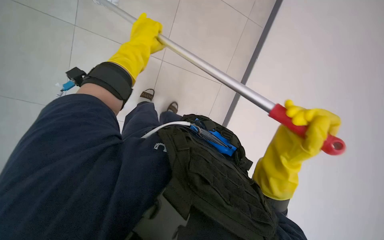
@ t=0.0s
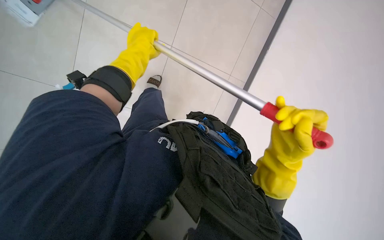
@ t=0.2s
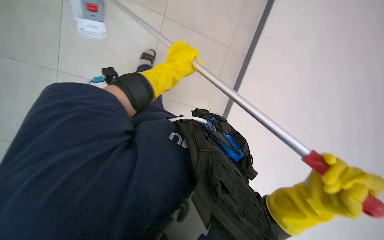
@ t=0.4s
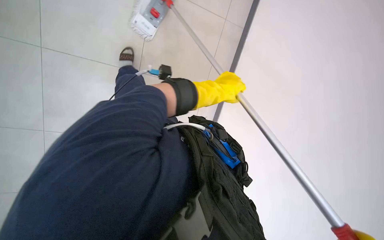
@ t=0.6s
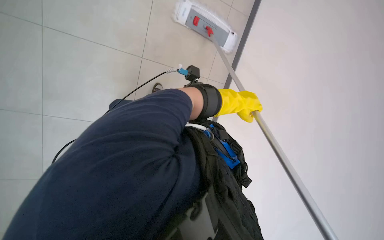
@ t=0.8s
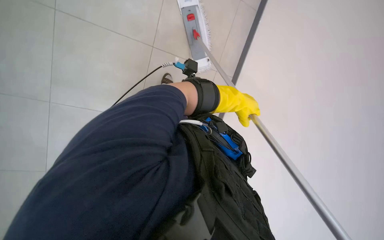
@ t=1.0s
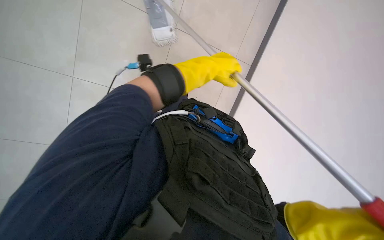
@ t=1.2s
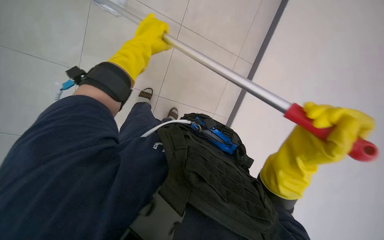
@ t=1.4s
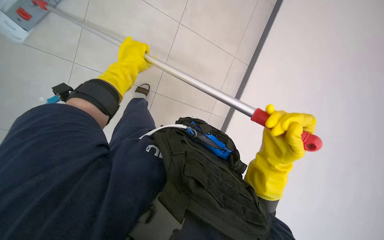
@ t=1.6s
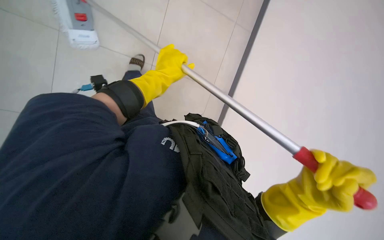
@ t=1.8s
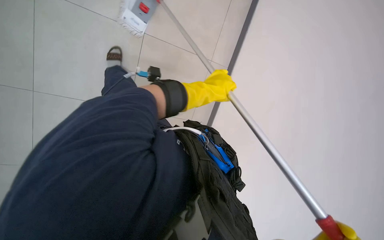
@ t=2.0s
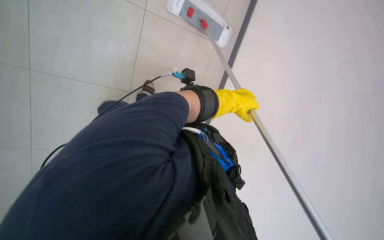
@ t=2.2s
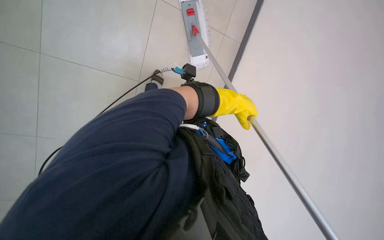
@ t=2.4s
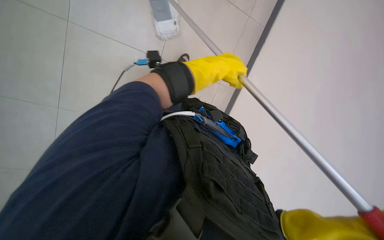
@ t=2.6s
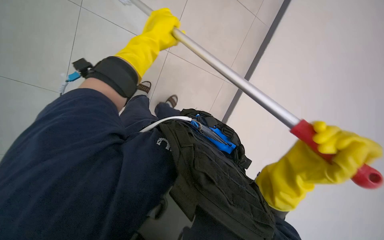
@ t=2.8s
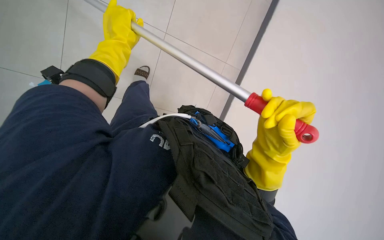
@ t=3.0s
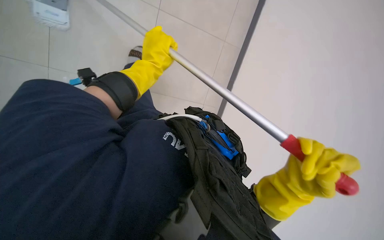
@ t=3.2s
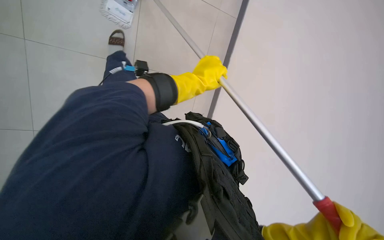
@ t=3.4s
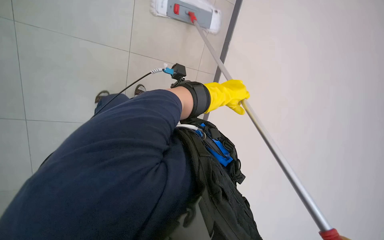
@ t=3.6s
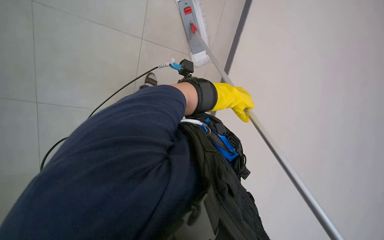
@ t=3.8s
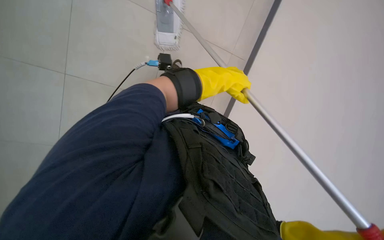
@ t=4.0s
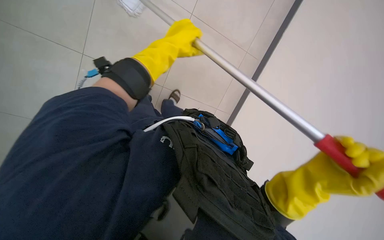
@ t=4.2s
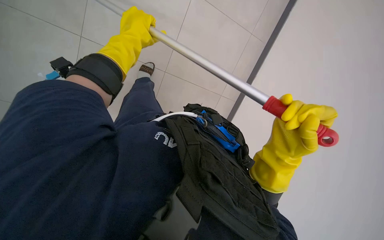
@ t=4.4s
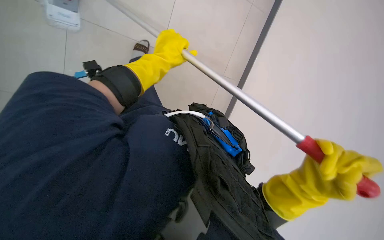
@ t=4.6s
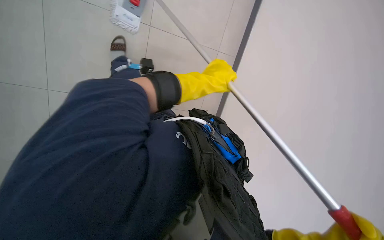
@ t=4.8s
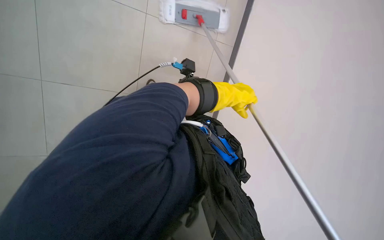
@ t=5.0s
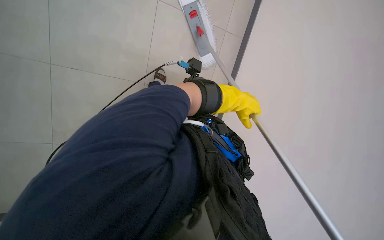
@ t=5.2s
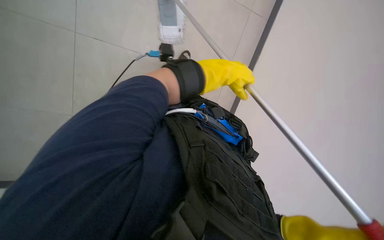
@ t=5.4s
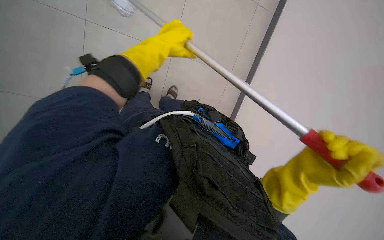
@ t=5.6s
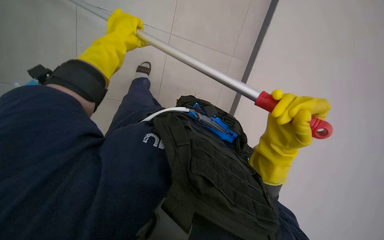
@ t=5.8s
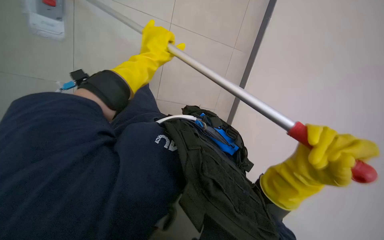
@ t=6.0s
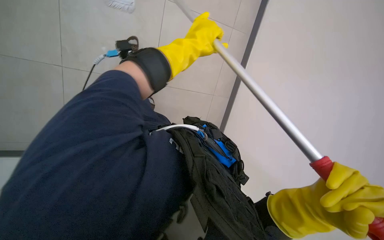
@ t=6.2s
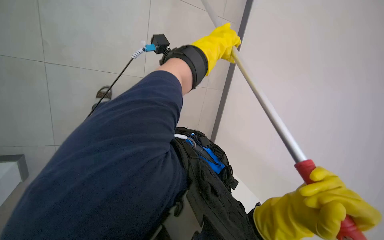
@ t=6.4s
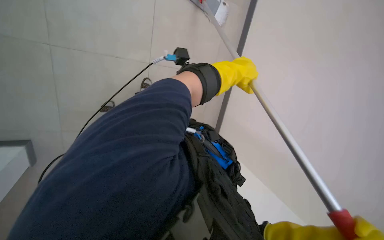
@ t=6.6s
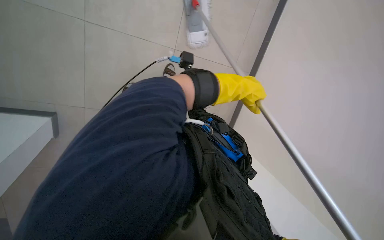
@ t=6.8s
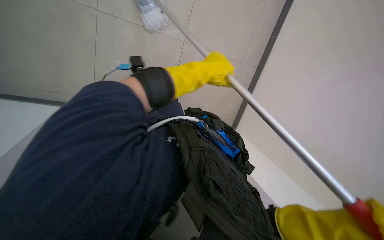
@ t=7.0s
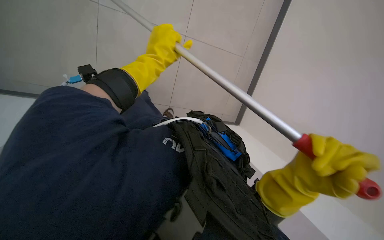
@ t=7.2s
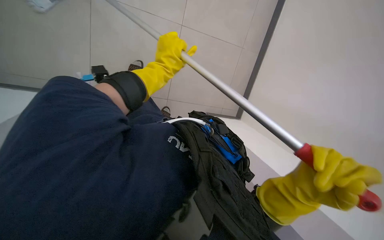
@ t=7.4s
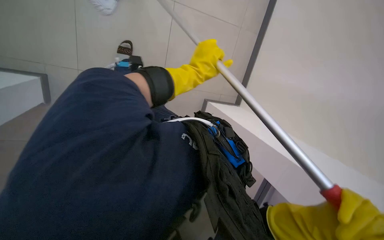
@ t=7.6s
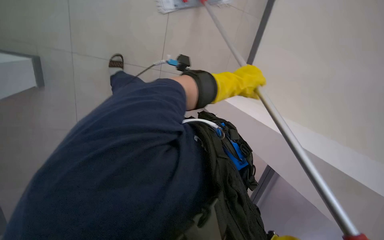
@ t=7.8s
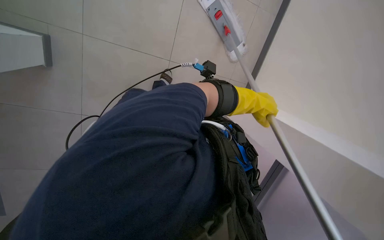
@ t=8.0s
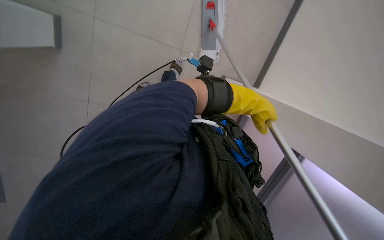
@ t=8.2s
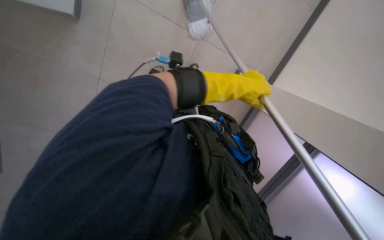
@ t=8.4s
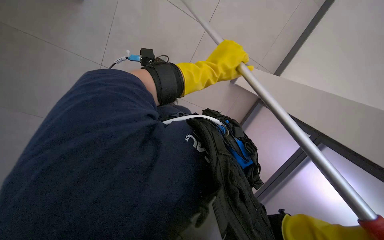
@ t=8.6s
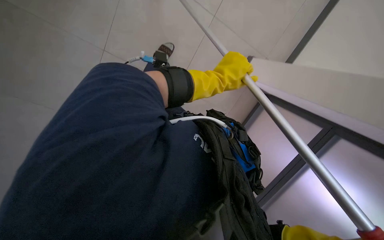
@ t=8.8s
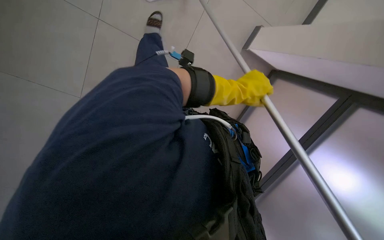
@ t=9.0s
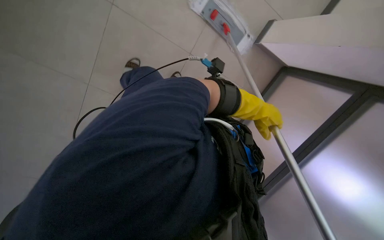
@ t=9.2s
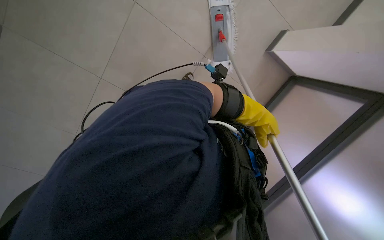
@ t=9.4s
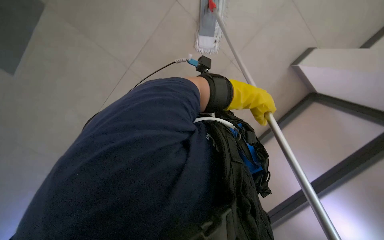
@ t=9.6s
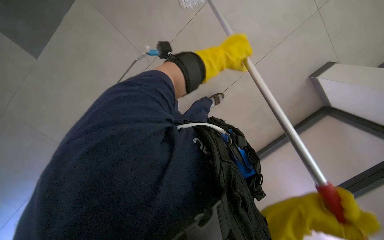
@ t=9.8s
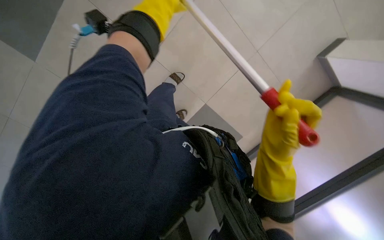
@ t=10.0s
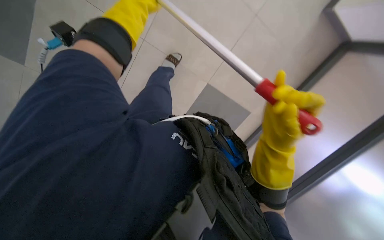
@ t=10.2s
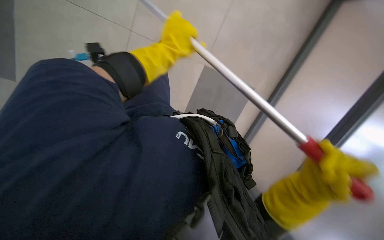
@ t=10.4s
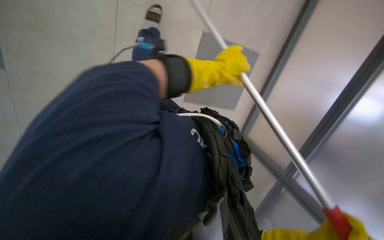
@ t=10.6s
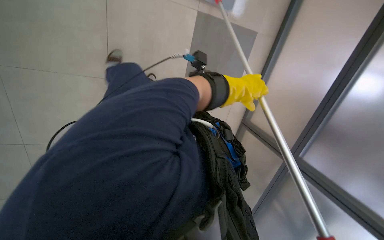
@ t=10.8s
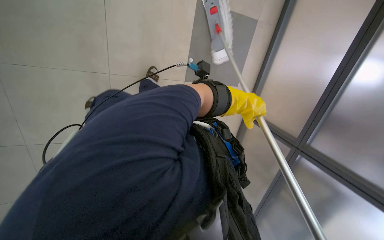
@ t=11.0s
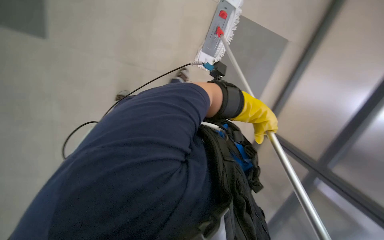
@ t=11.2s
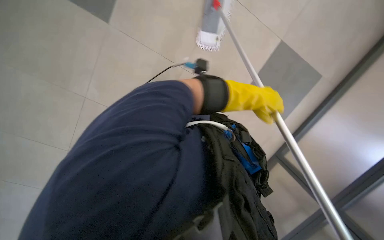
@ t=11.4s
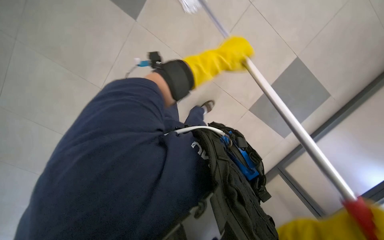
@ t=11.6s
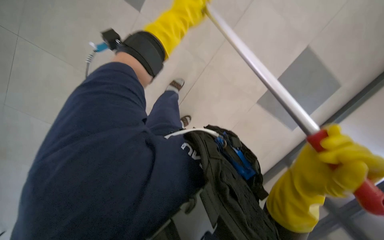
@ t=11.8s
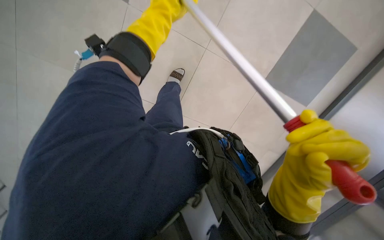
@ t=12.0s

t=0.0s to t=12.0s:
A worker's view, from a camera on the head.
Job: mopping floor.
The whole recording: Mopping cafeteria floor. The worker mops the cafeteria floor with a flat mop.
t=0.0s to t=1.6s: The left hand heads farther from the camera, covering roughly 15 cm, and travels to the right and back again, some 20 cm each way.
t=1.6s to t=3.0s: The left hand goes to the right and returns, approximately 25 cm each way.
t=3.0s to t=4.4s: The left hand moves about 15 cm to the right and comes back.
t=4.4s to t=6.0s: The left hand heads down the picture, covering roughly 10 cm, and moves approximately 20 cm to the right and comes back.
t=6.0s to t=7.6s: The head rotates about 50 degrees to the left. The wearer looks roughly 15 degrees further downward.
t=7.6s to t=9.0s: The scene rotates clockwise by approximately 25 degrees.
t=9.0s to t=10.4s: The left hand moves left and right over about 30 cm, changing direction 2 times.
t=10.4s to t=12.0s: The left hand shifts approximately 10 cm up the picture, and goes to the right and returns, some 25 cm each way.

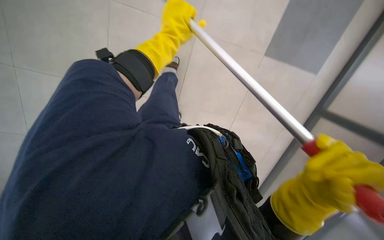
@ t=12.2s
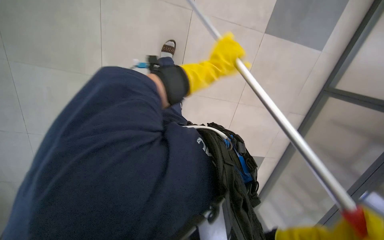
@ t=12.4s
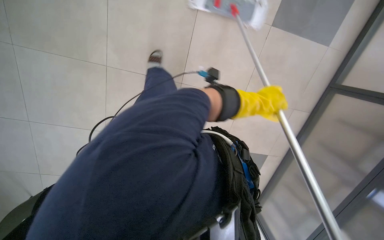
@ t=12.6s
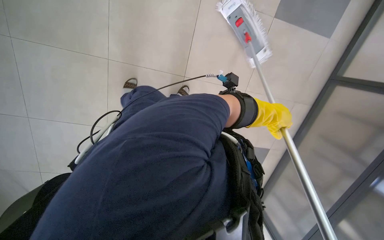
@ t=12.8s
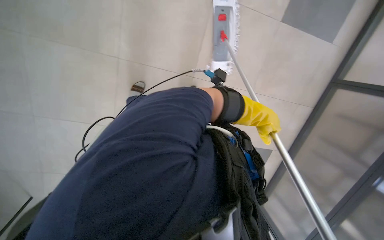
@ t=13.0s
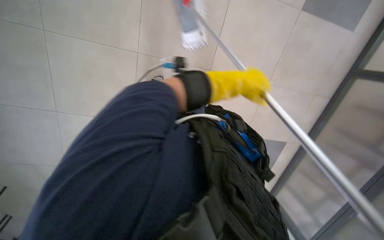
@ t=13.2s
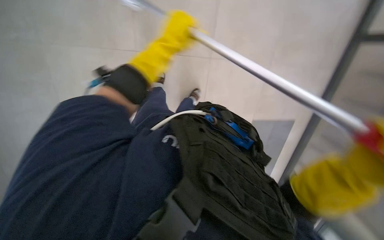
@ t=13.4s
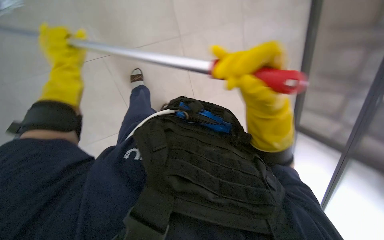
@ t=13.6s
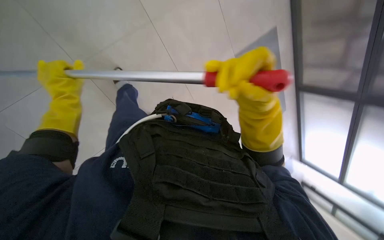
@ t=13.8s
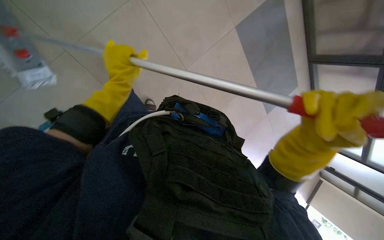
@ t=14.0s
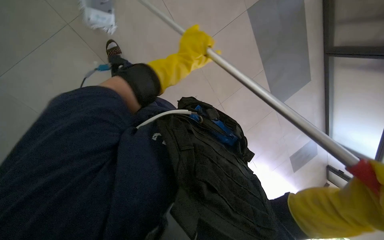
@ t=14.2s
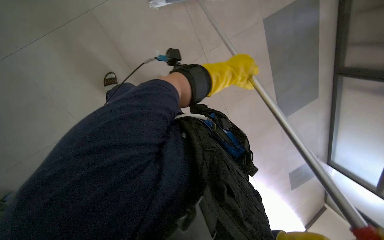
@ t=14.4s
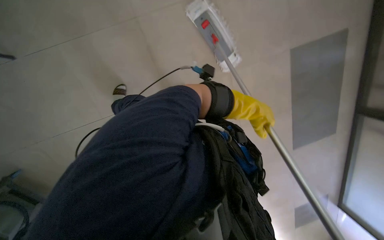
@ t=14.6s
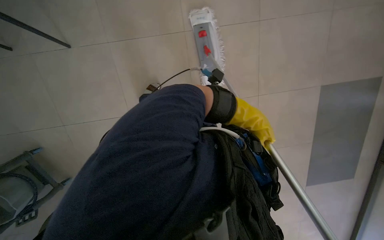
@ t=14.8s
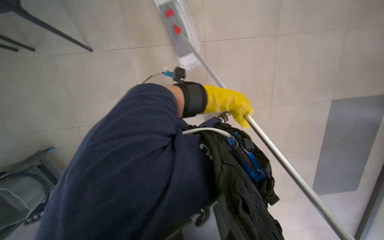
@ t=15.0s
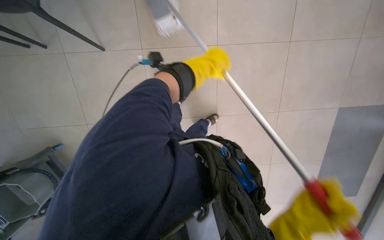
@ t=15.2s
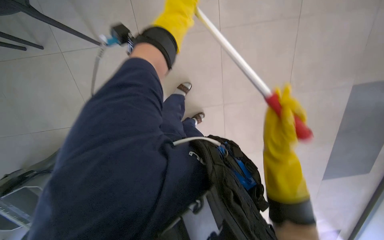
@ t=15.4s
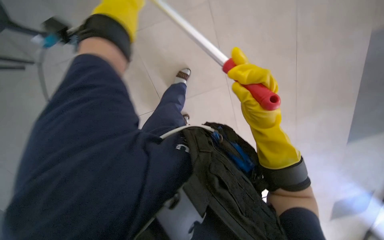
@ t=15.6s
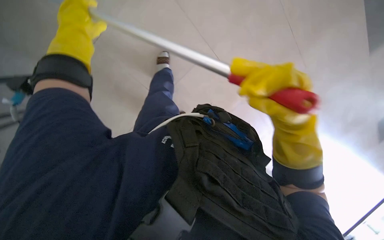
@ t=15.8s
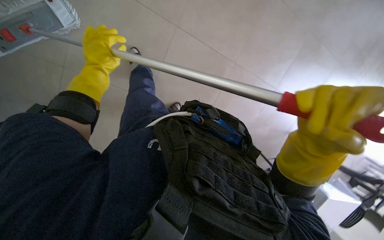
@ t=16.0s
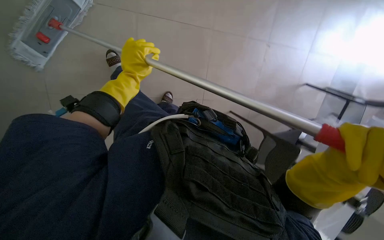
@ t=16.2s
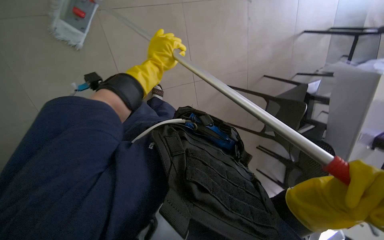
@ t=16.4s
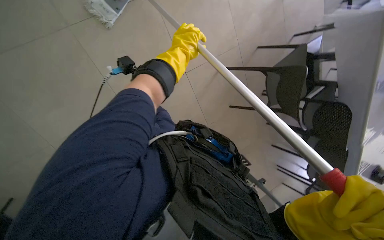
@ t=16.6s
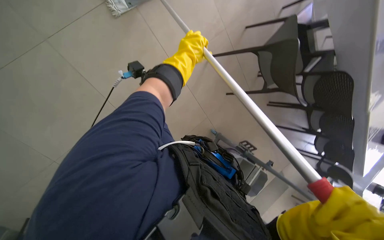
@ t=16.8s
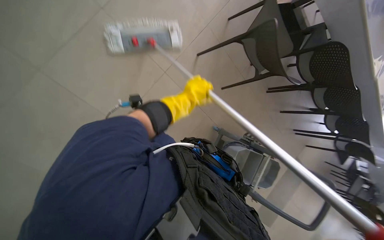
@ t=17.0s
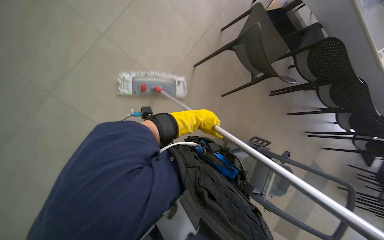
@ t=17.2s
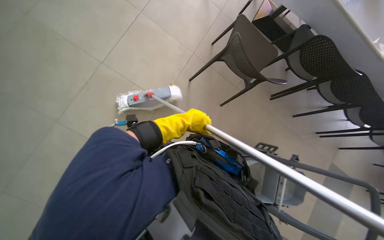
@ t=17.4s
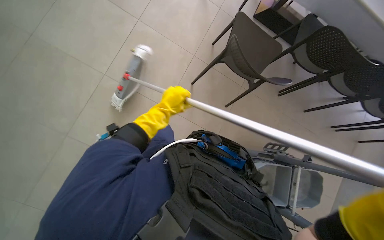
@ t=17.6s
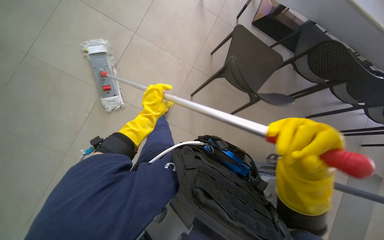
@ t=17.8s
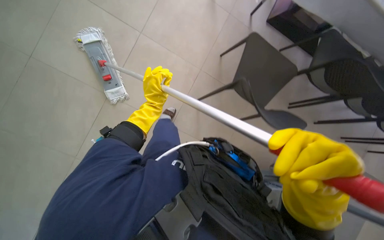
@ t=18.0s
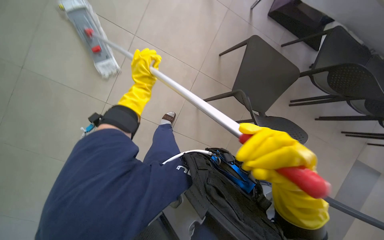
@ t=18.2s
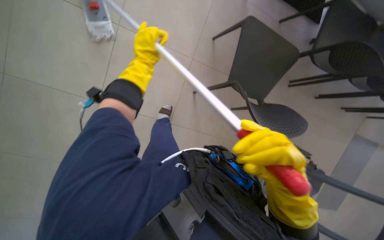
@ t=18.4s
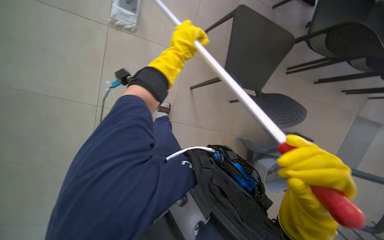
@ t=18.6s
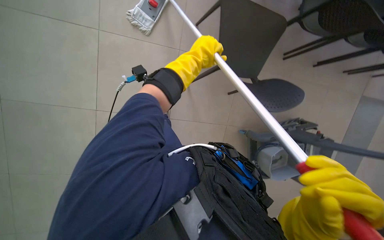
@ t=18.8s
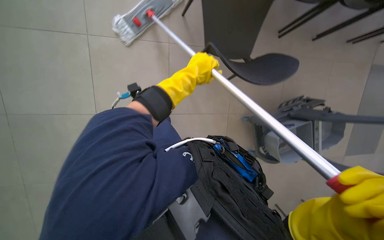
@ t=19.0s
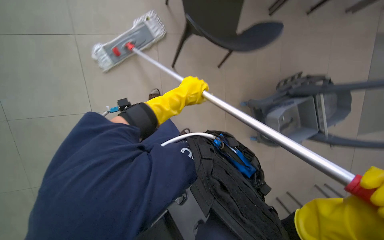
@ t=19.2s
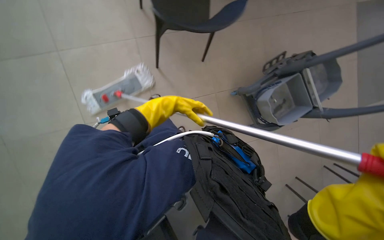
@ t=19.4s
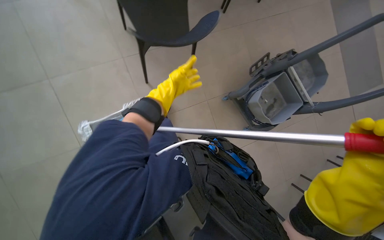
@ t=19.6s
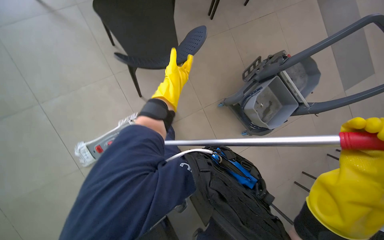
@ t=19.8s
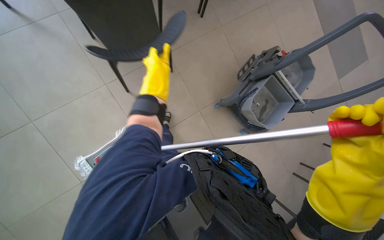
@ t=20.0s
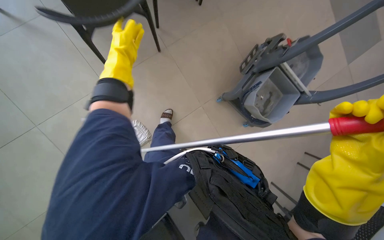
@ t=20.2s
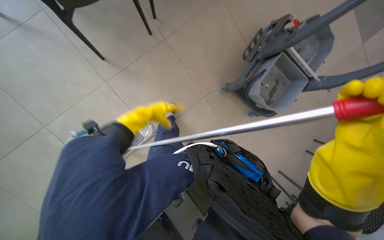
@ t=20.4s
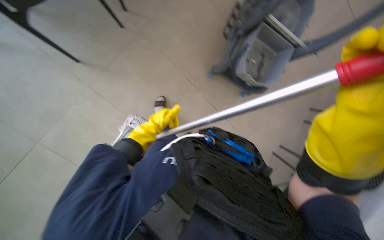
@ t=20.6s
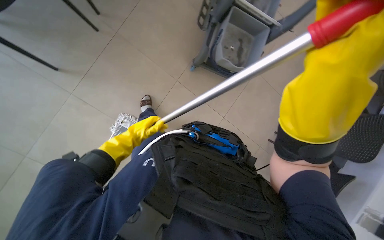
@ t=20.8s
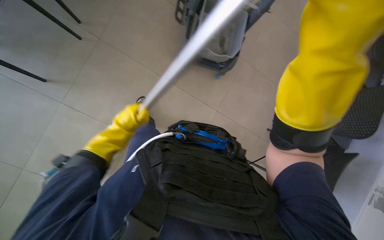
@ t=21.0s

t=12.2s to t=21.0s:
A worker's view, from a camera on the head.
Job: mopping floor.
The whole recording: Mopping cafeteria floor. The worker mops the cafeteria floor with a flat mop.
t=13.6s to t=15.2s: The camera sweeps to the right, by some 25 degrees. Everything in view rotates some 30 degrees clockwise.
t=16.6s to t=18.0s: Everything in view rotates approximately 35 degrees counterclockwise.
t=18.0s to t=19.6s: The scene turns about 40 degrees counterclockwise in the picture.
t=19.6s to t=21.0s: The scene turns roughly 35 degrees counterclockwise in the picture.
